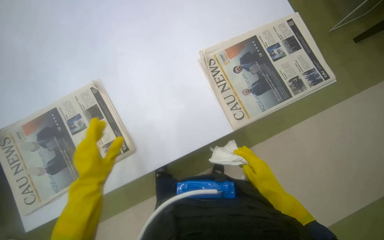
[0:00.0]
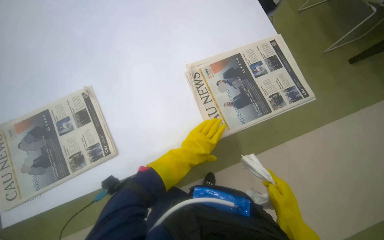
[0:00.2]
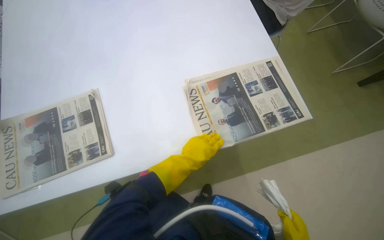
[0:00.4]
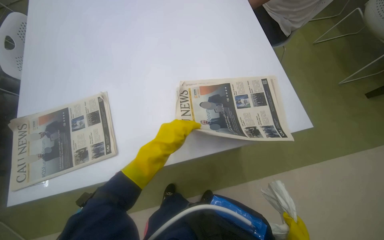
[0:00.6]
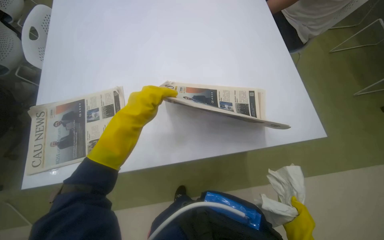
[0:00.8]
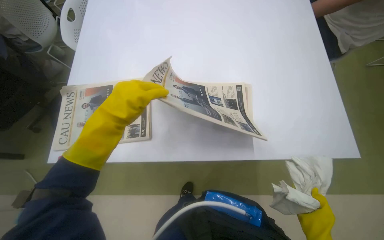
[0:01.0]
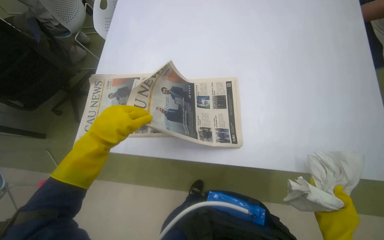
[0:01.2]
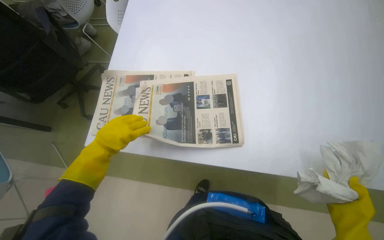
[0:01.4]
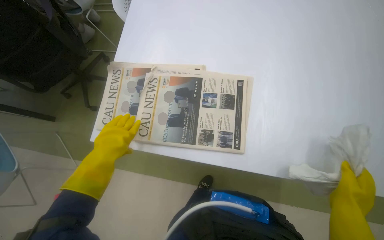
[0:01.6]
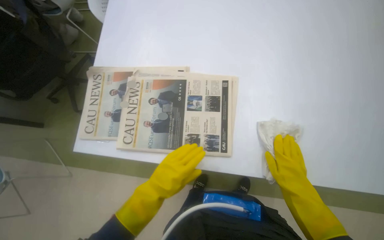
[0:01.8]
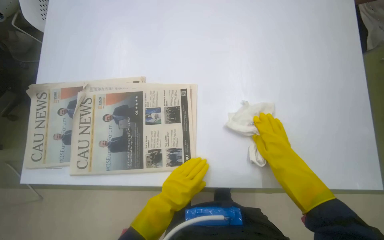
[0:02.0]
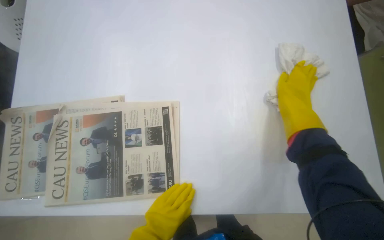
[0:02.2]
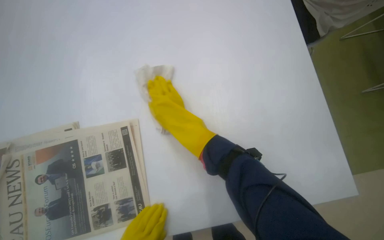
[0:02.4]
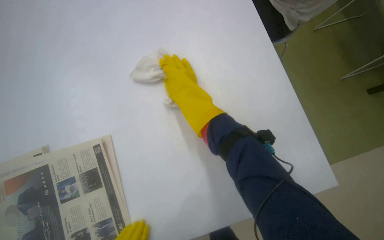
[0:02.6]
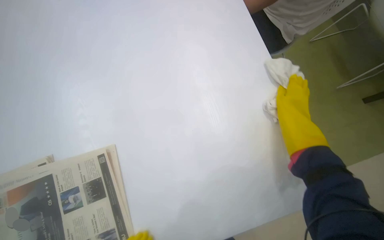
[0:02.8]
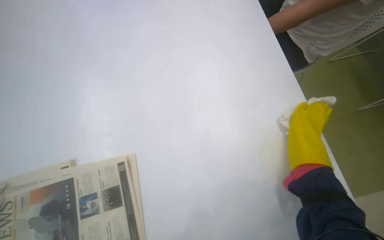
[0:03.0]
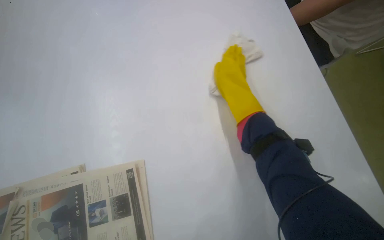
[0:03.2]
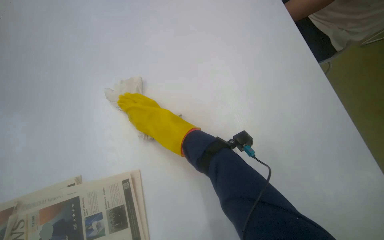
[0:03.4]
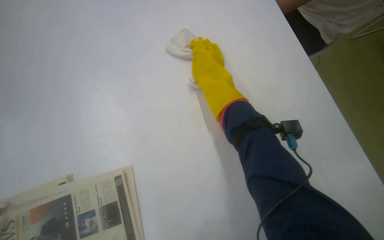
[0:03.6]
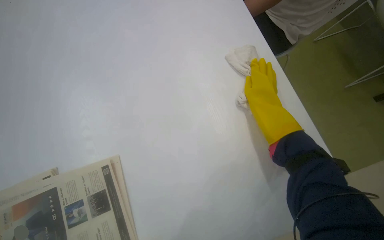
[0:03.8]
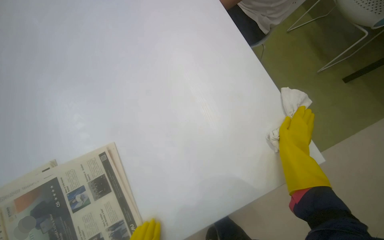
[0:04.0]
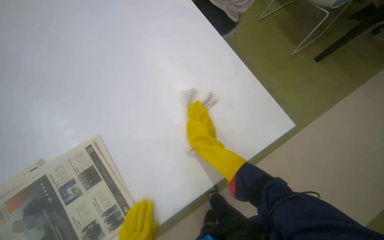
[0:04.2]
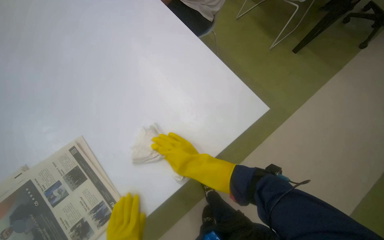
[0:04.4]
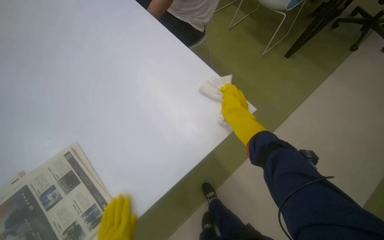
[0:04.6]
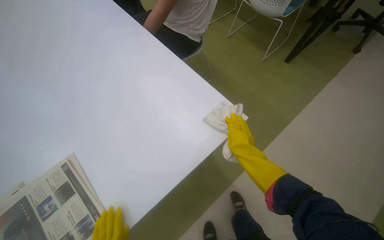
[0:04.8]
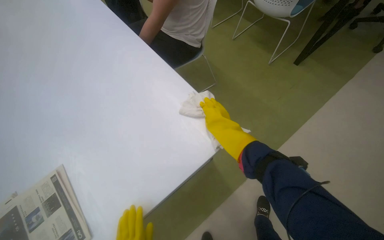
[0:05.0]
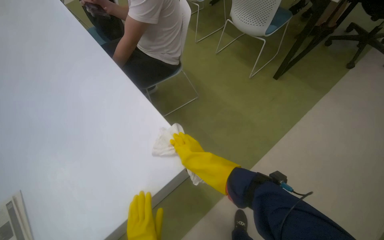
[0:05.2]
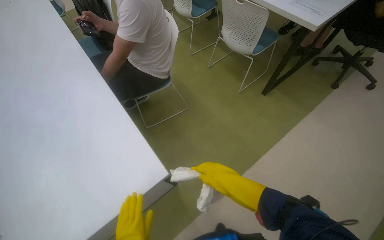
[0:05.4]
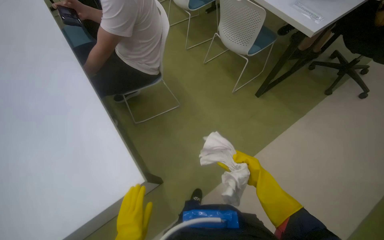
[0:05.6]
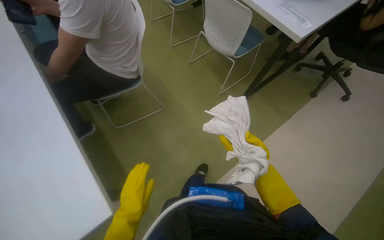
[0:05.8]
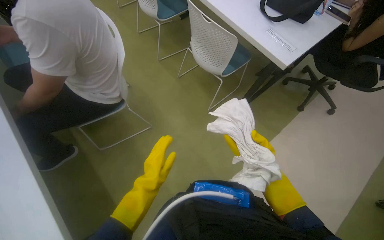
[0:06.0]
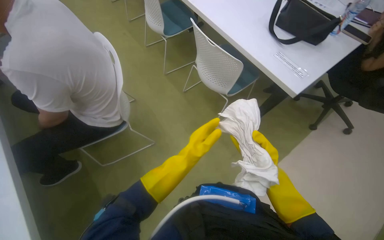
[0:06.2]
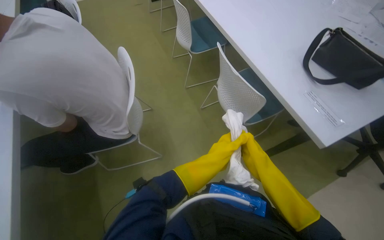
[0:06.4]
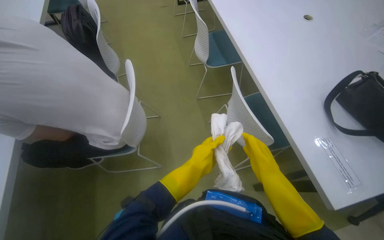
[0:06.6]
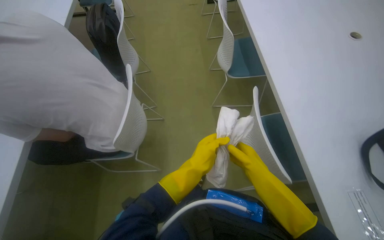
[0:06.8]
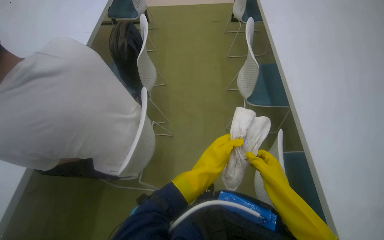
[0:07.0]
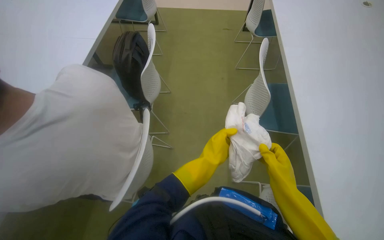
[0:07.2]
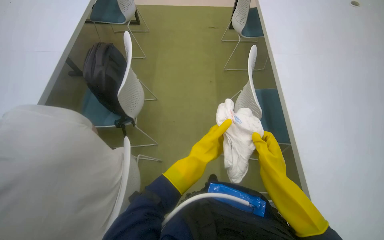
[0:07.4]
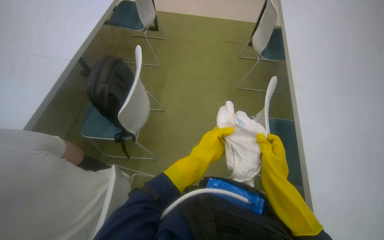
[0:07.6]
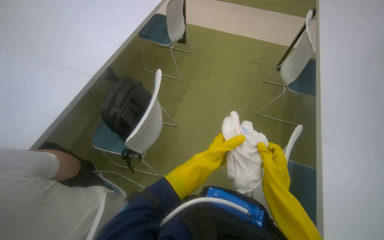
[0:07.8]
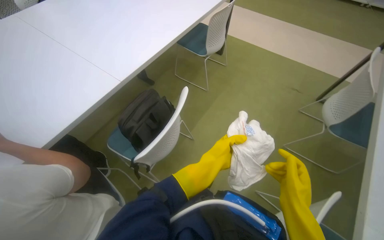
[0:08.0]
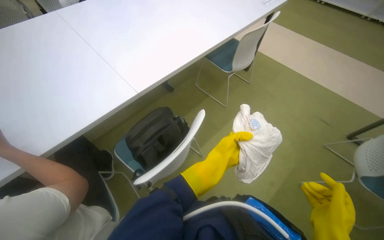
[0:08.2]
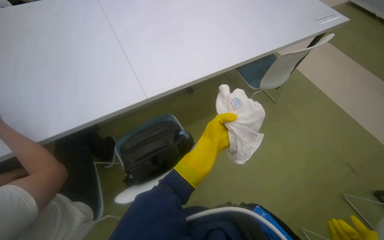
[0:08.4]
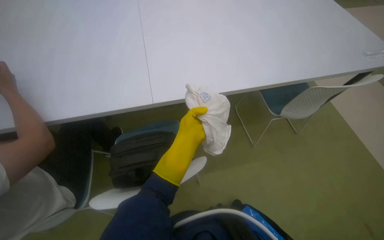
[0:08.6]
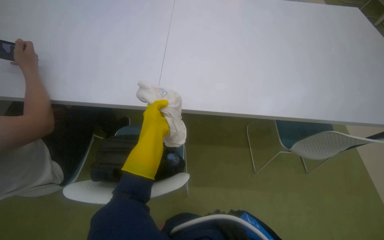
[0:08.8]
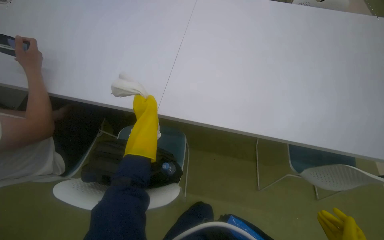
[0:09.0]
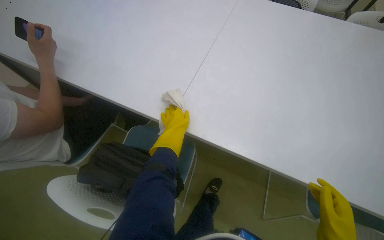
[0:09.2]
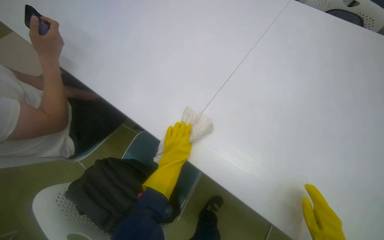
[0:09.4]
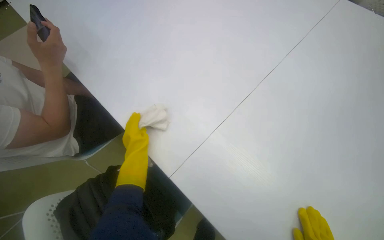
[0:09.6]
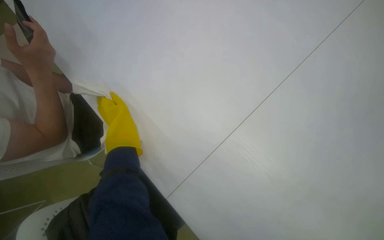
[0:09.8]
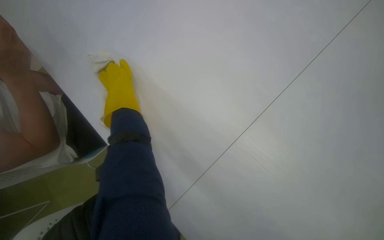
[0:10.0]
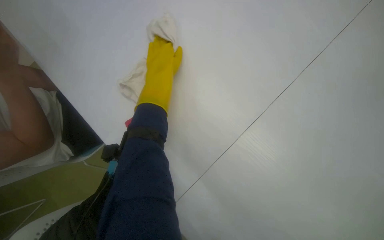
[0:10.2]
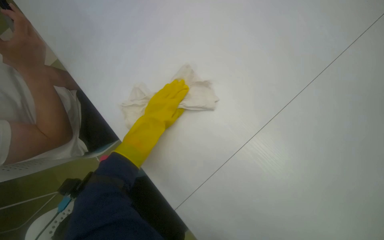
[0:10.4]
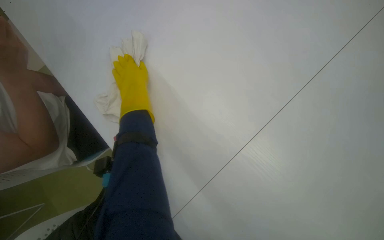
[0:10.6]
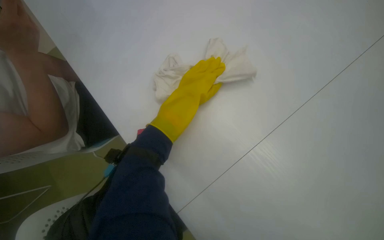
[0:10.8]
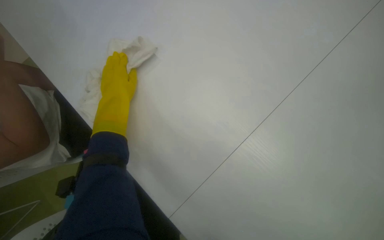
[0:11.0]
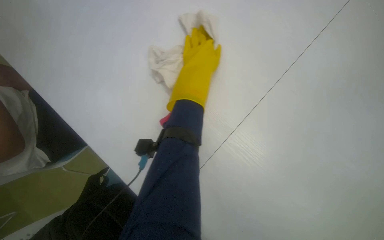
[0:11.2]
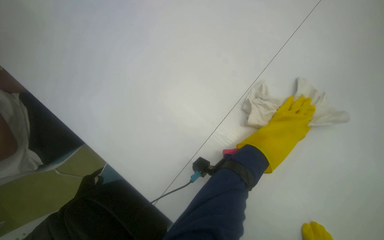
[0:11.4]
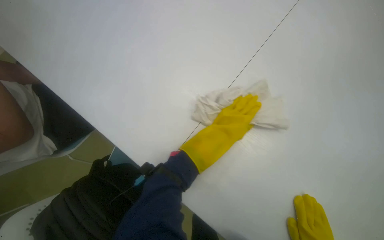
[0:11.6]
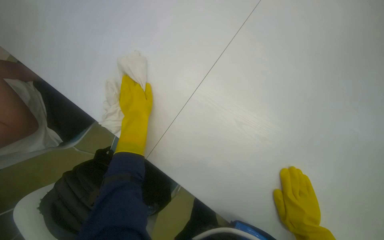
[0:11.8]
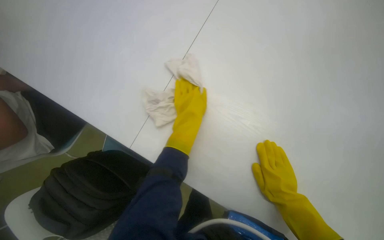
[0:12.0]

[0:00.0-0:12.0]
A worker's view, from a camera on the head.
Job: wiping surfaces.
The whole recording: Cleaning table surface. The worker wipes the table surface with a cloth, moving items and adjusting the cloth as needed.
0:00.0 to 0:01.6: The head turns to the left by about 15 degrees.
0:01.6 to 0:03.0: The camera travels roughly 50 cm.
0:03.0 to 0:04.4: The scene turns approximately 25 degrees counterclockwise in the picture.
0:04.4 to 0:06.0: The camera is carried about 70 cm.
0:06.0 to 0:07.6: The head travels roughly 70 cm. The head rotates some 40 degrees to the left.
0:07.6 to 0:09.0: The camera travels about 40 cm. The head rotates roughly 40 degrees to the left.
0:09.0 to 0:10.4: The camera travels some 40 cm. The head turns to the left by roughly 25 degrees.

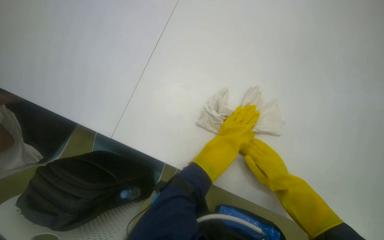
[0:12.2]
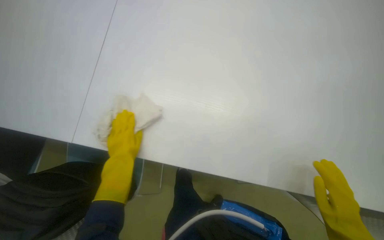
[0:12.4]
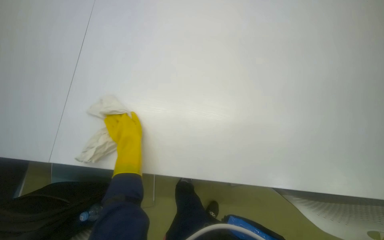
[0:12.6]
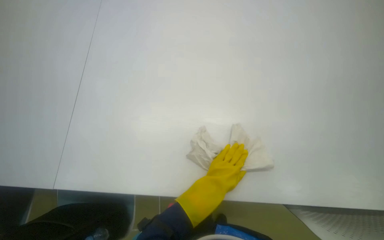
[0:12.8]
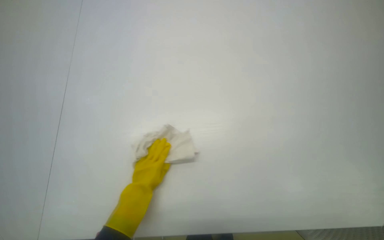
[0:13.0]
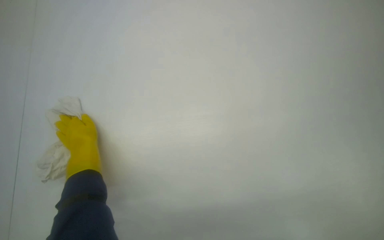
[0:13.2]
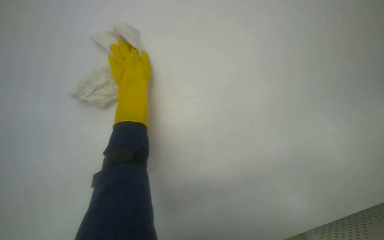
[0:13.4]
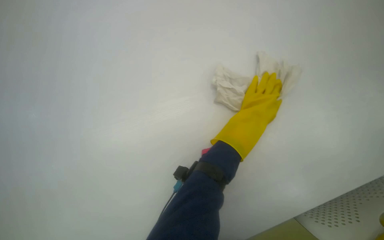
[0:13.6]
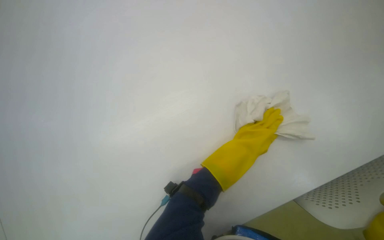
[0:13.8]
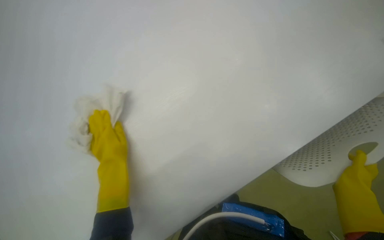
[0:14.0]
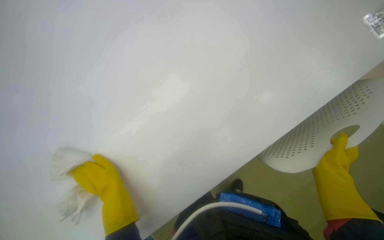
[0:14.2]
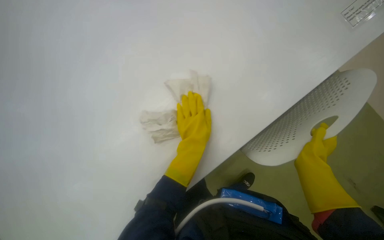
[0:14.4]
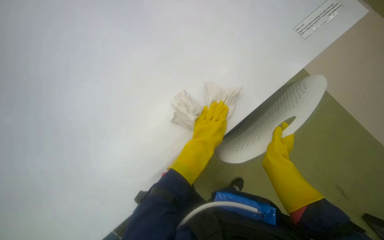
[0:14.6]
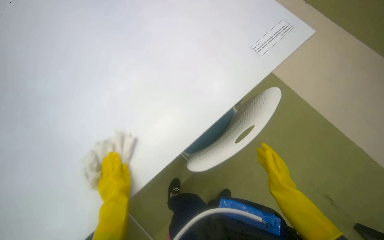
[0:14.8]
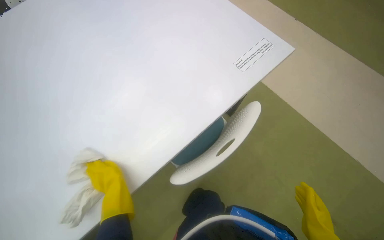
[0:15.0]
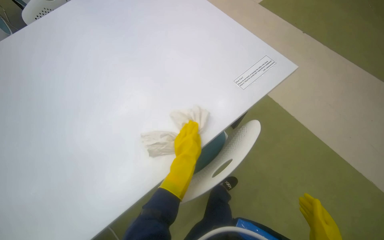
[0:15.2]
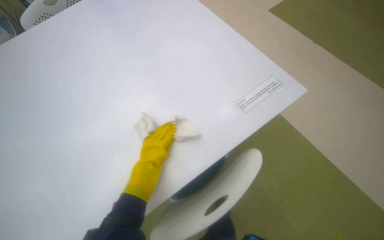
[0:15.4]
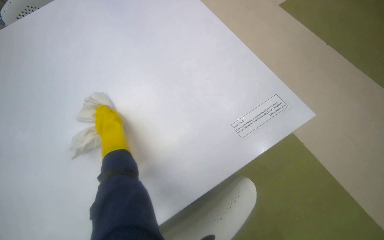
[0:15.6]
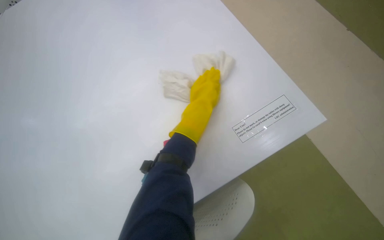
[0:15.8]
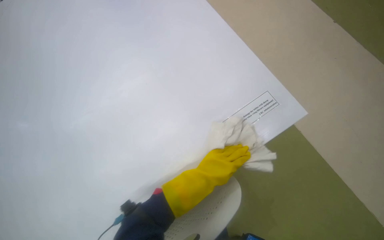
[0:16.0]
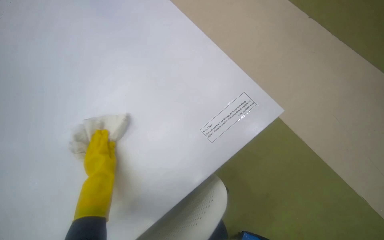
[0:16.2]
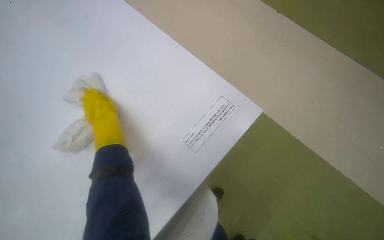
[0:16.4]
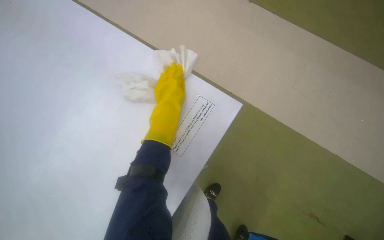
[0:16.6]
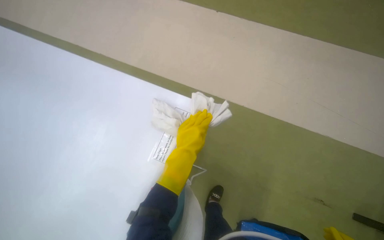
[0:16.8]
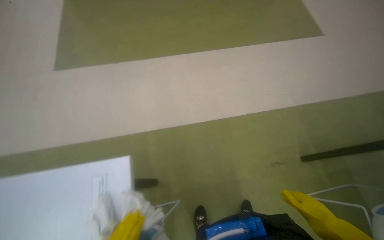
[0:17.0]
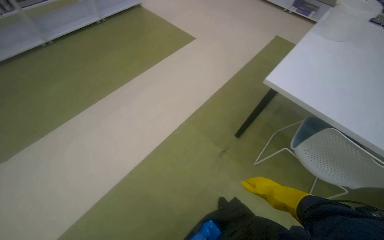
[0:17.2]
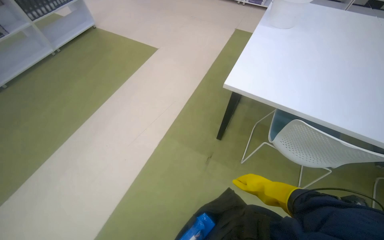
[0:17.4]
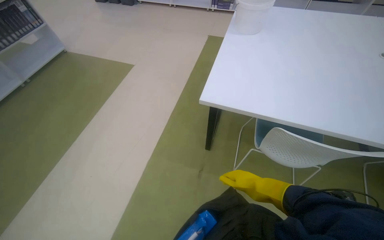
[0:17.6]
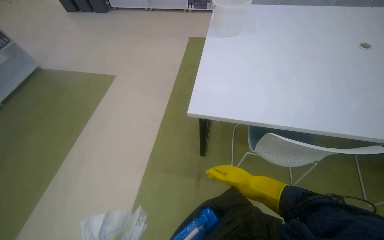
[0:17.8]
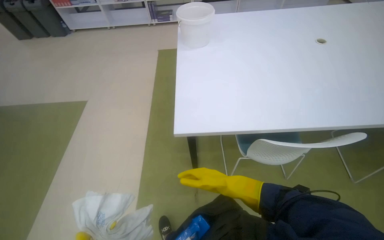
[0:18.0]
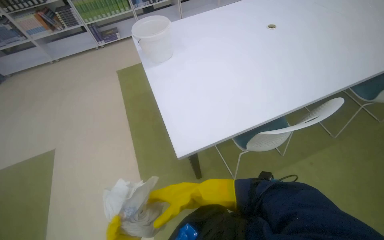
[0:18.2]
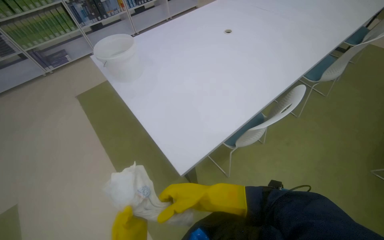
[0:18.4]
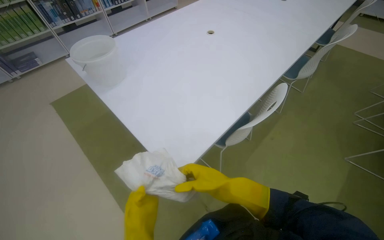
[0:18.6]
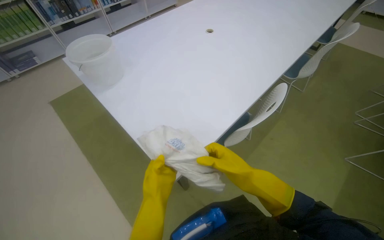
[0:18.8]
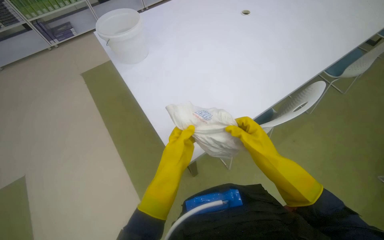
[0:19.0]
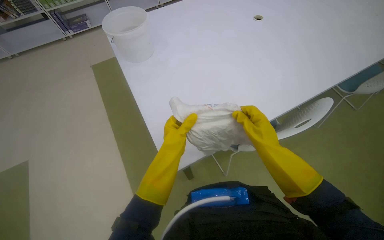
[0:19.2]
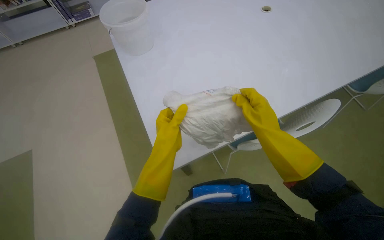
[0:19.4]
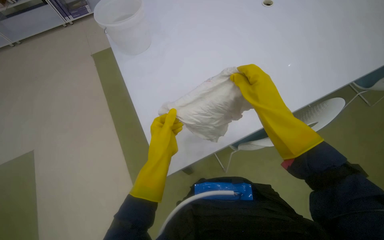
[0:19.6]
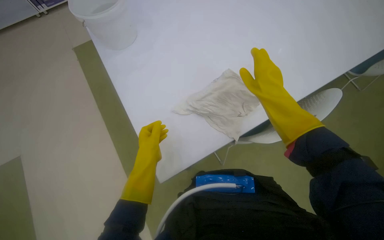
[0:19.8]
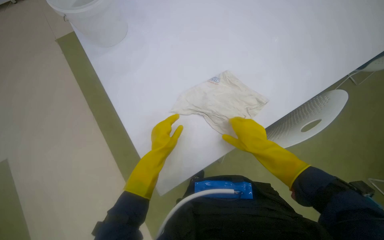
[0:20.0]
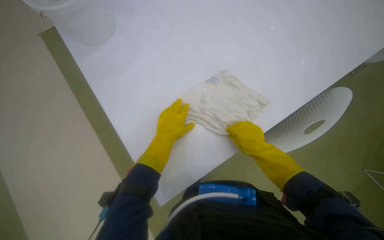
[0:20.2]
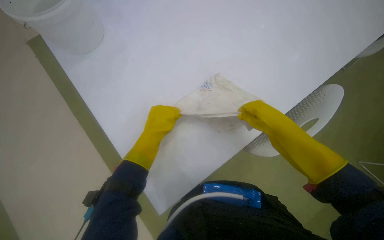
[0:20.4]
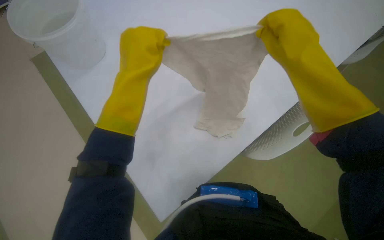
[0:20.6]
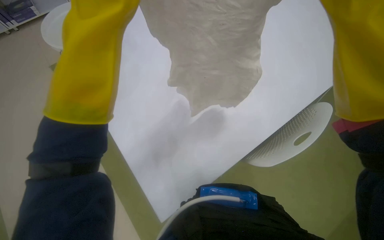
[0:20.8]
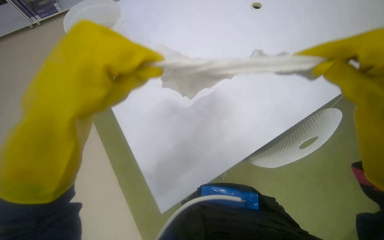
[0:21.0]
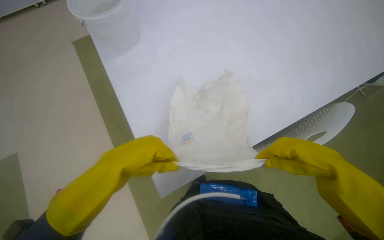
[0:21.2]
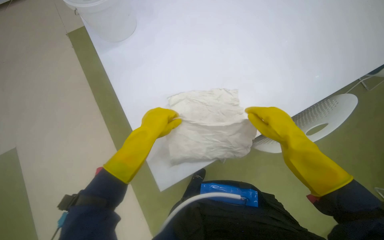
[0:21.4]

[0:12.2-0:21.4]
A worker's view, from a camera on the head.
Job: wiping surfaces.
The whole recording: Cleaning table surface. The worker wipes the table surface with a cloth, moving items and adjusting the cloth as needed.
0:16.8 to 0:18.4: The camera travels some 60 cm. The head turns to the right by some 85 degrees.
0:18.4 to 0:19.8: The right hand travels up the picture and to the right by approximately 25 cm.
0:19.8 to 0:21.4: The wearer looks roughly 15 degrees further downward.
